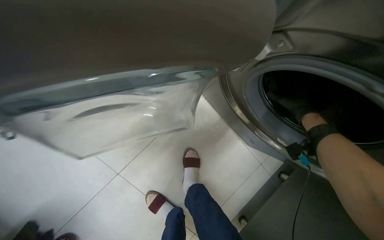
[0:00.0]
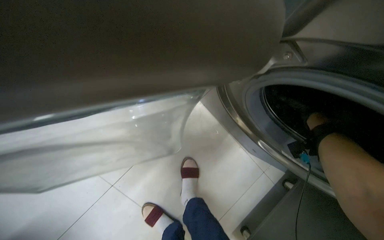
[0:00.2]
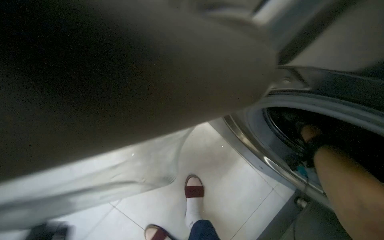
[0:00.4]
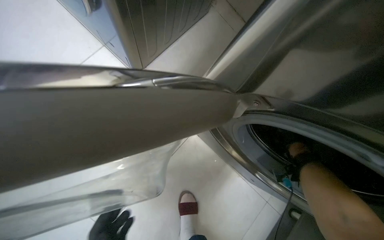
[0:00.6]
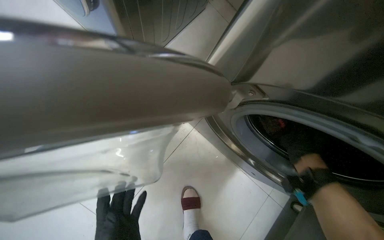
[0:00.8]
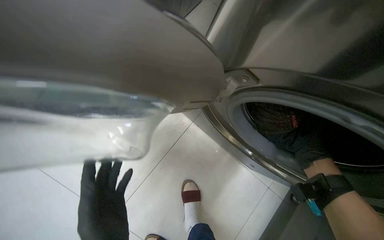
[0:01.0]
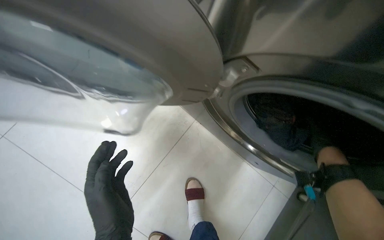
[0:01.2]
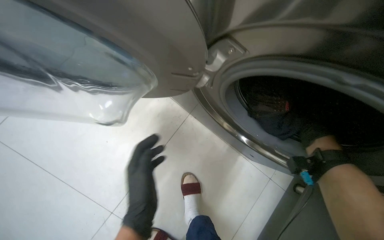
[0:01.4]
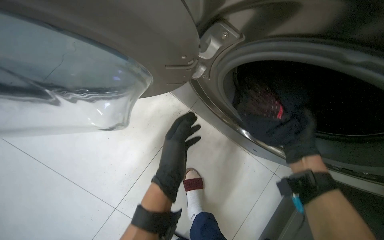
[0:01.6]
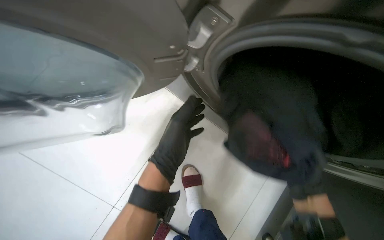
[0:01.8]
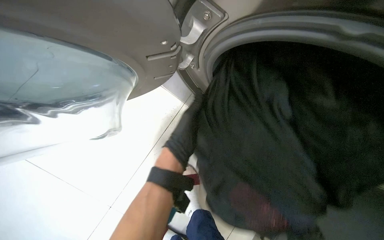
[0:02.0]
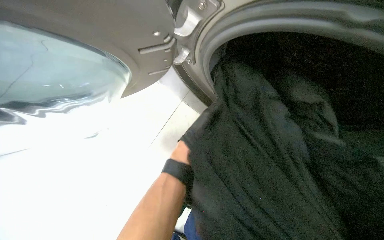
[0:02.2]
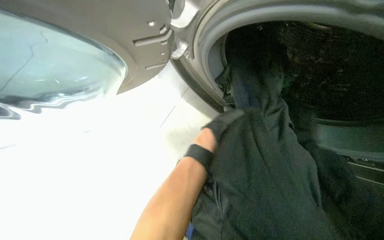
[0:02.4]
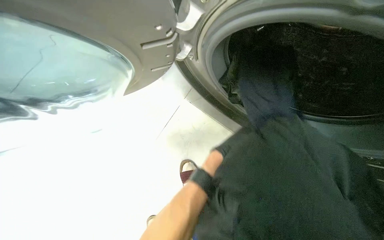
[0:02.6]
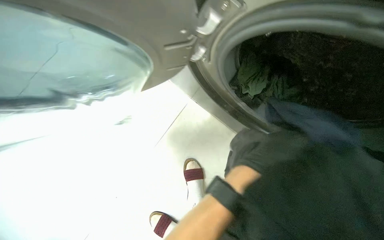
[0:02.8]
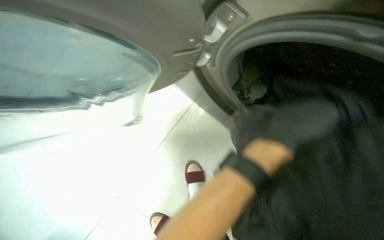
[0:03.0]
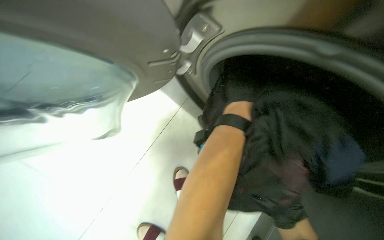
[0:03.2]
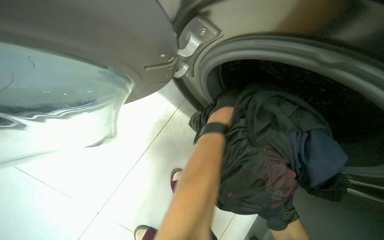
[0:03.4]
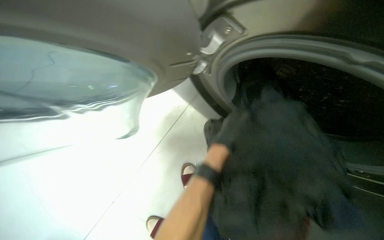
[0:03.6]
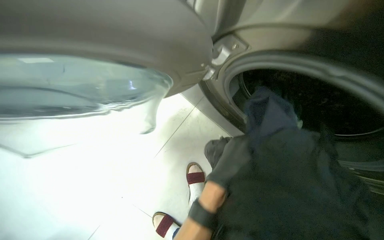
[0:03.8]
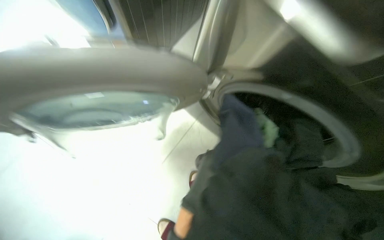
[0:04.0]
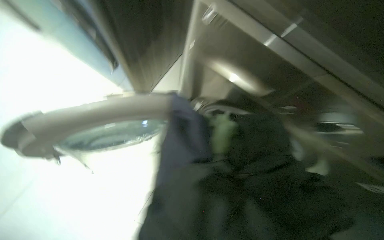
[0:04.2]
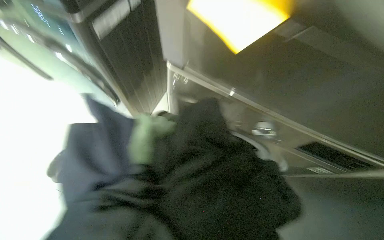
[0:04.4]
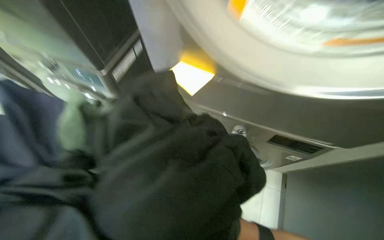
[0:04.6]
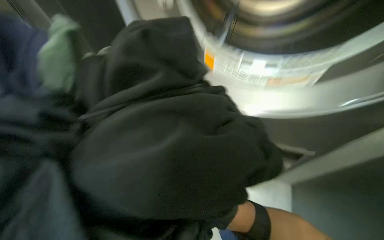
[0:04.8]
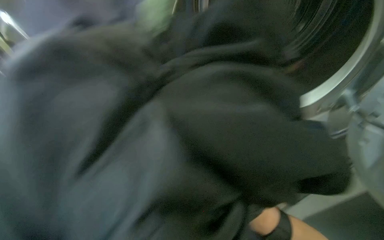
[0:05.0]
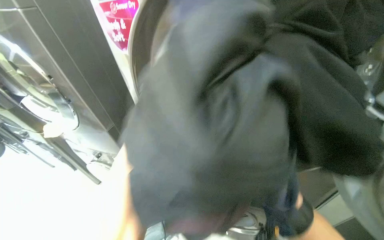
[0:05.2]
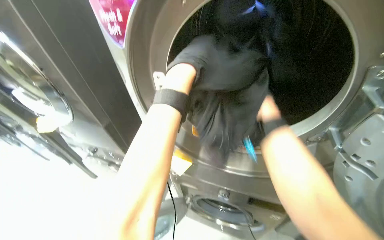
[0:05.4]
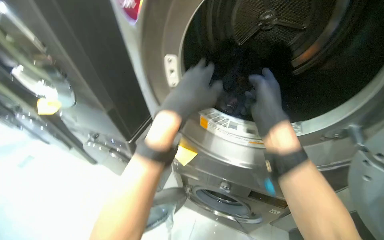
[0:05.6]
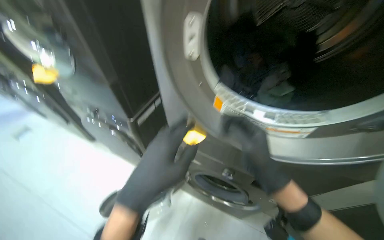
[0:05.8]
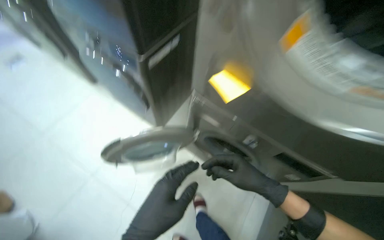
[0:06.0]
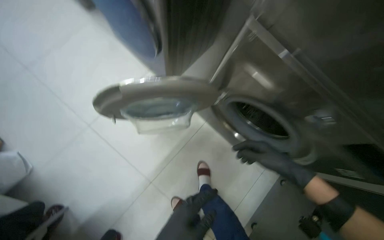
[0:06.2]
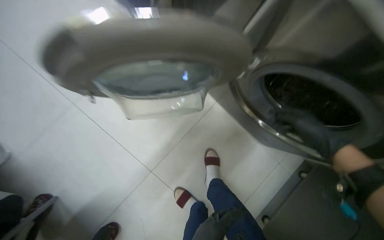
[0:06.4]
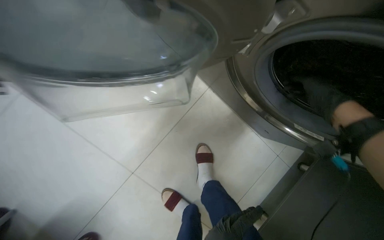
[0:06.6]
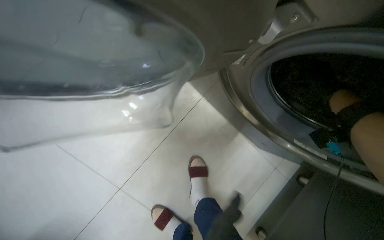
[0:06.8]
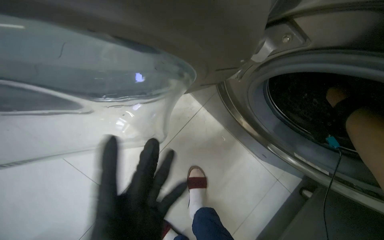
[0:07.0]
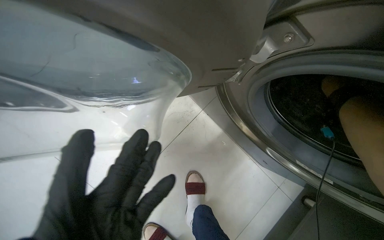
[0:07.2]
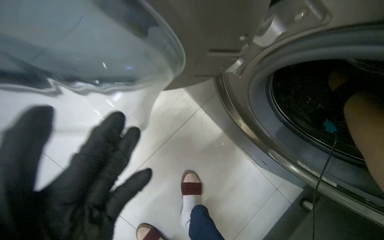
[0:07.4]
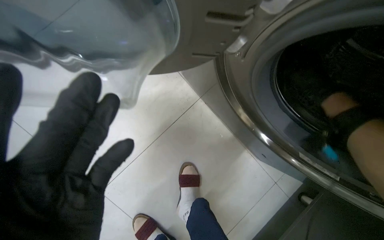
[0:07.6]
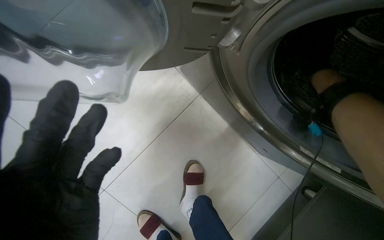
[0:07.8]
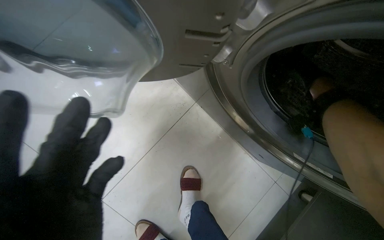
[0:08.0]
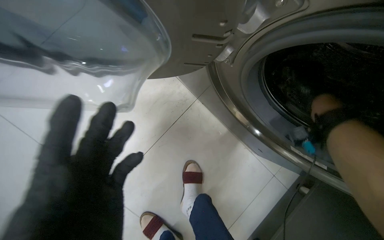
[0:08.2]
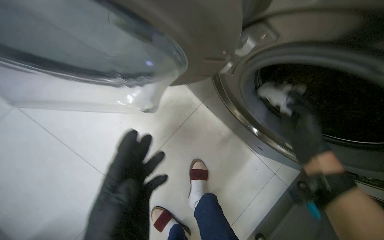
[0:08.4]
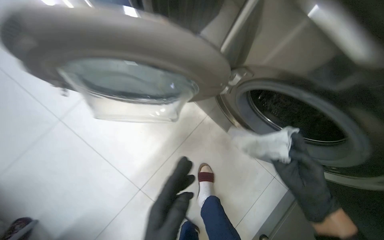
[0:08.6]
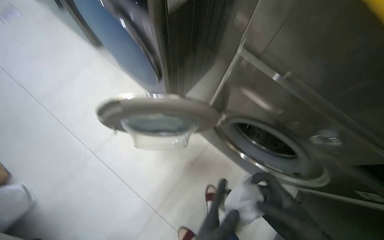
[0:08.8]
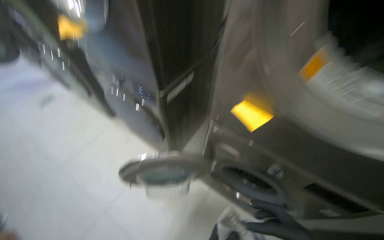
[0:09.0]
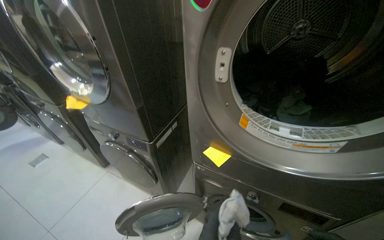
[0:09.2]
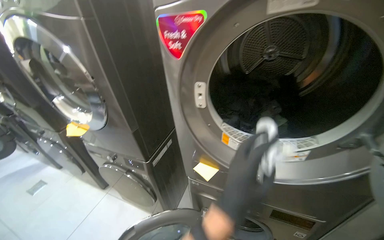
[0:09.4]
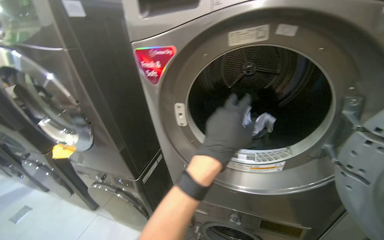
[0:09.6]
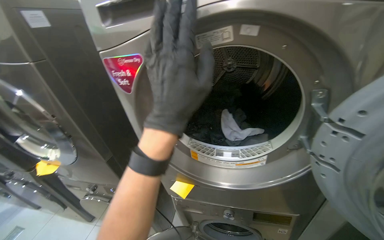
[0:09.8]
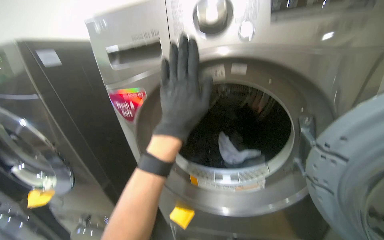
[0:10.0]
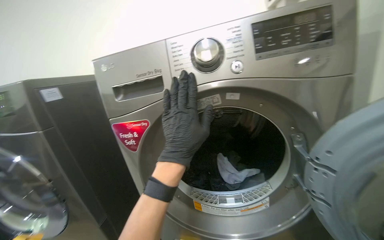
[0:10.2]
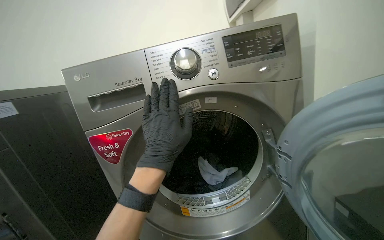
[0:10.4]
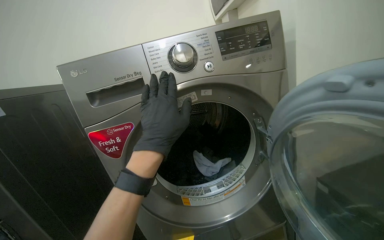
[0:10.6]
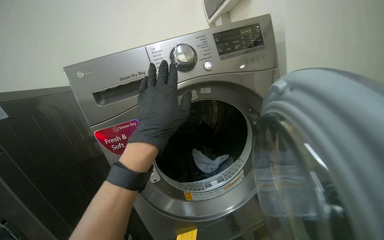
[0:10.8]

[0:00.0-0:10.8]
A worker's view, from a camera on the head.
Job: managing laundry.
The whole recording: Loading and setting laundry machines. The worker loads clothes into dryers, unloads clothes from washing machines, and sets the dryer programs.
0:00.0 to 0:01.6: The right hand goes nearer and farther, about 15 cm each way, reversing 2 times.
0:01.6 to 0:03.0: The left hand travels to the right and up the picture by some 20 cm, and moves about 25 cm farther from the camera and comes back.
0:03.0 to 0:04.6: The camera travels about 40 cm. The camera sweeps to the right, by roughly 20 degrees.
0:06.2 to 0:07.8: The camera travels some 50 cm.
0:07.8 to 0:09.2: The head travels roughly 80 cm. The camera pitches upward, by approximately 55 degrees.
0:09.2 to 0:10.8: The wearer's head swings approximately 40 degrees to the right. The view tips upward by about 25 degrees.

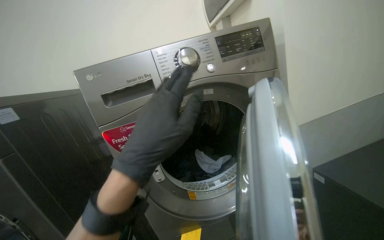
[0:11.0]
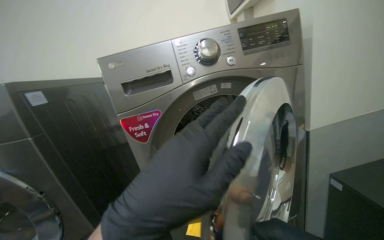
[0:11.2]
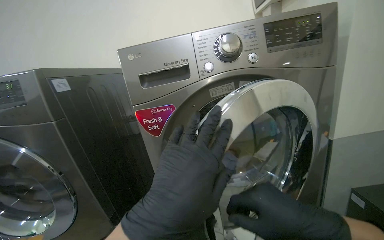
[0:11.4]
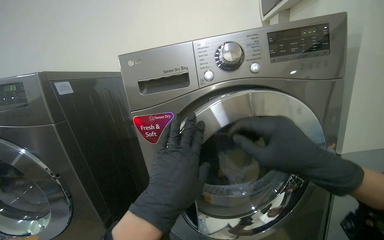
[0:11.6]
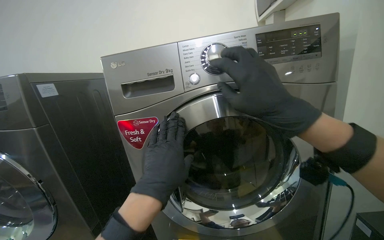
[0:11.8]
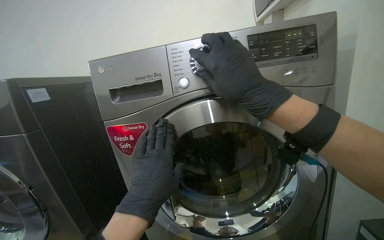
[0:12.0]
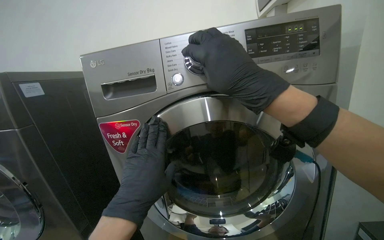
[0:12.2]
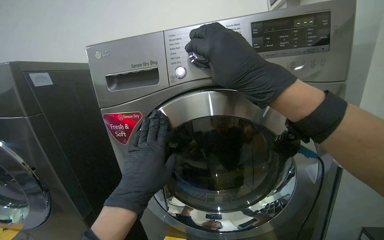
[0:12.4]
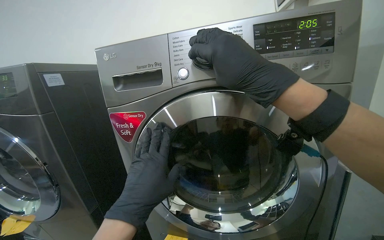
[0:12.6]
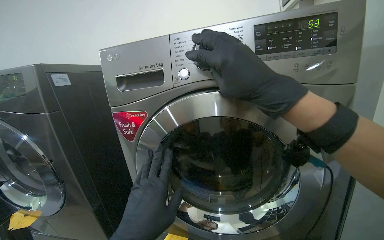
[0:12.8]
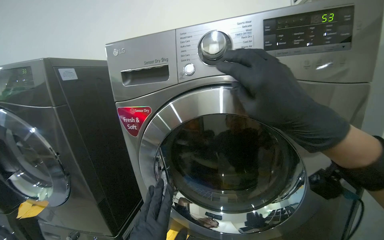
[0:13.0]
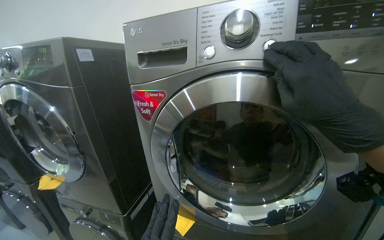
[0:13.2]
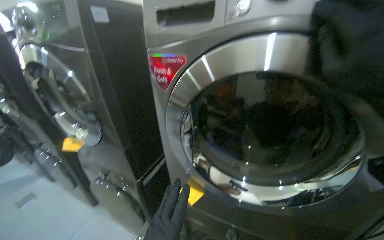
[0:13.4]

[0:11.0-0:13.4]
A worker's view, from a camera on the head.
Job: managing laundry.
The whole recording: Loading and setting laundry machines. The worker loads clothes into dryers, unloads clothes from washing machines, and sets the dryer programs.
0:11.0 to 0:12.2: The wearer looks about 20 degrees further to the left. The left hand is displaced farther from the camera and down the picture by approximately 15 cm.
0:12.2 to 0:13.4: The head turns to the left by roughly 20 degrees. The camera pitches downward, by some 15 degrees.

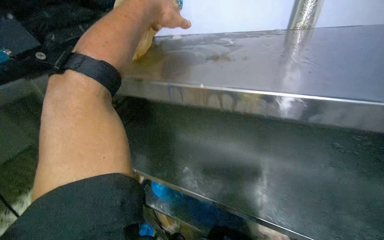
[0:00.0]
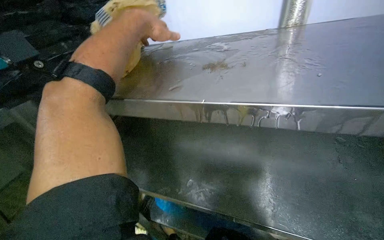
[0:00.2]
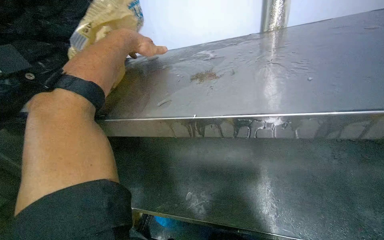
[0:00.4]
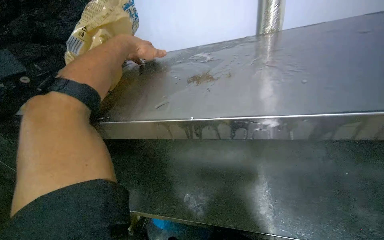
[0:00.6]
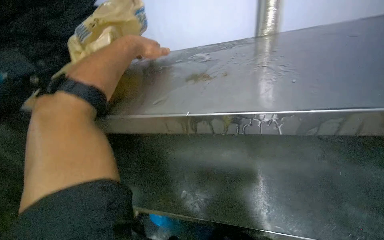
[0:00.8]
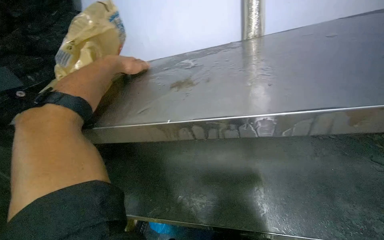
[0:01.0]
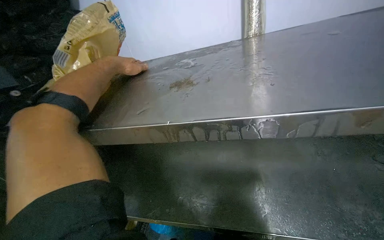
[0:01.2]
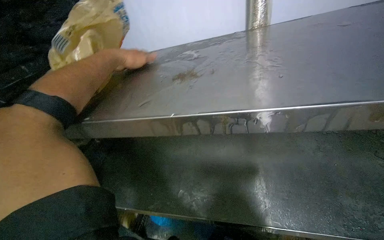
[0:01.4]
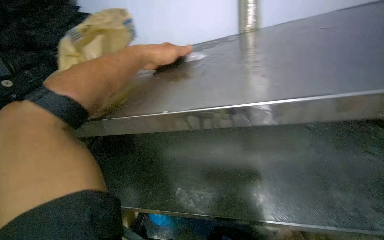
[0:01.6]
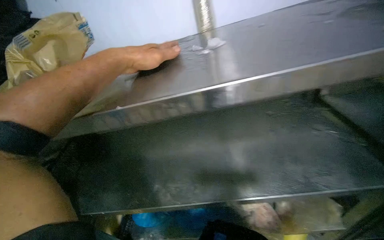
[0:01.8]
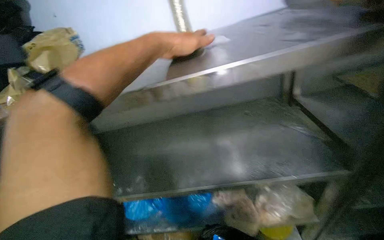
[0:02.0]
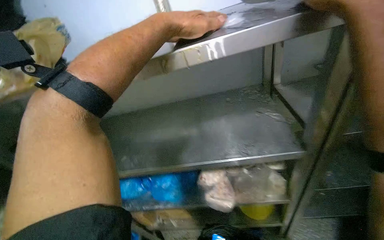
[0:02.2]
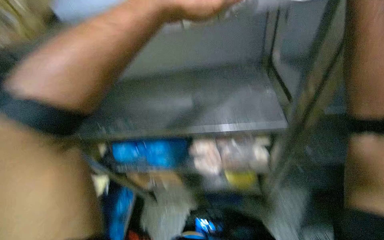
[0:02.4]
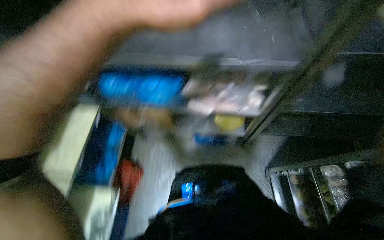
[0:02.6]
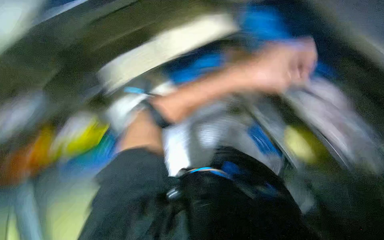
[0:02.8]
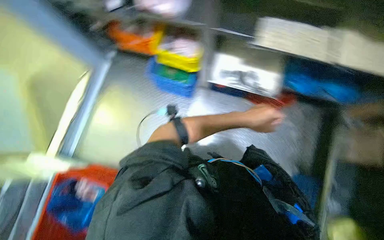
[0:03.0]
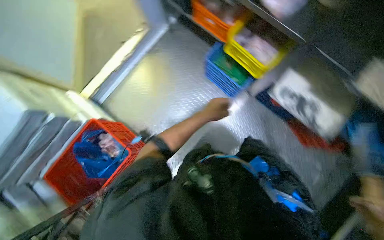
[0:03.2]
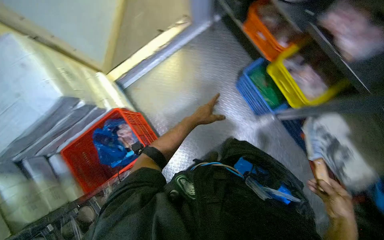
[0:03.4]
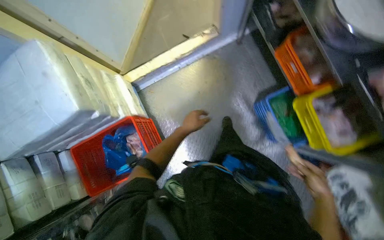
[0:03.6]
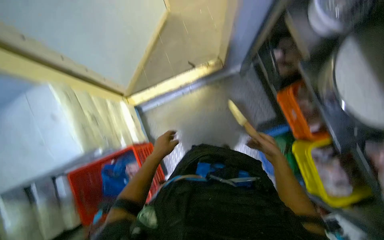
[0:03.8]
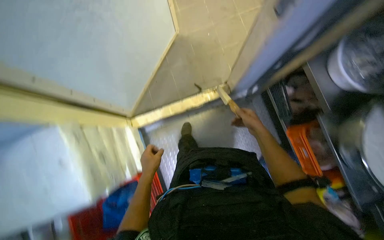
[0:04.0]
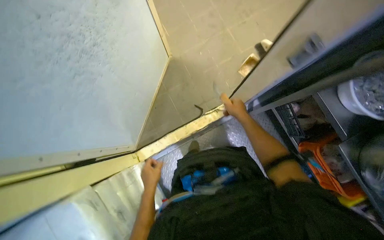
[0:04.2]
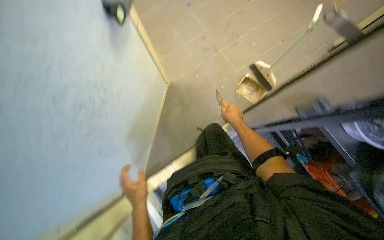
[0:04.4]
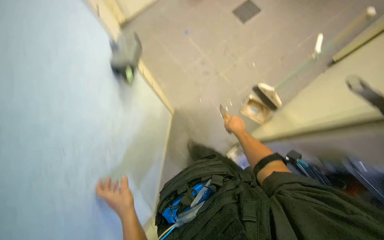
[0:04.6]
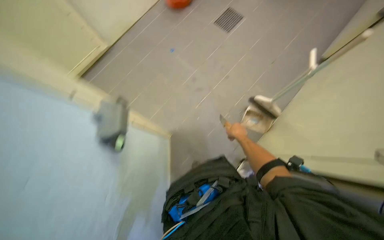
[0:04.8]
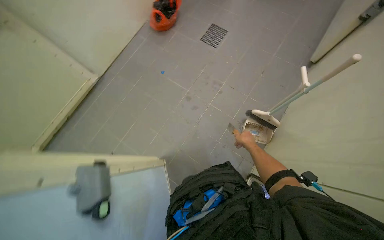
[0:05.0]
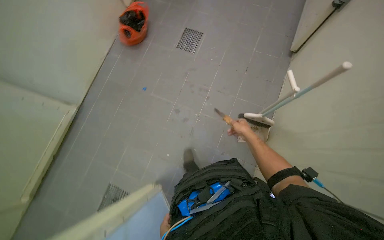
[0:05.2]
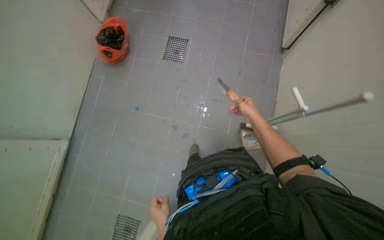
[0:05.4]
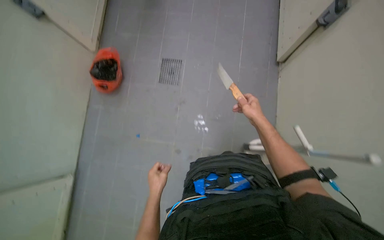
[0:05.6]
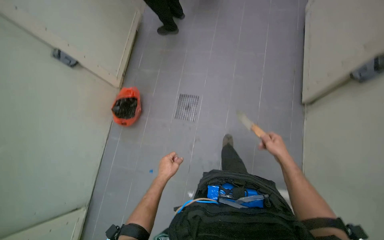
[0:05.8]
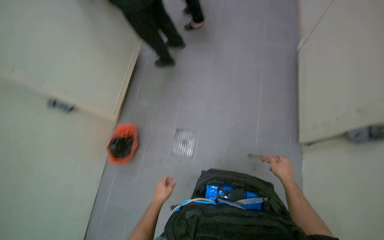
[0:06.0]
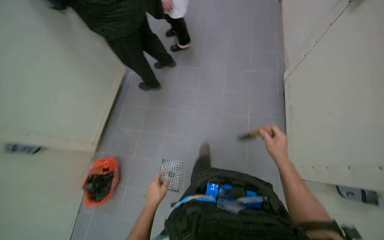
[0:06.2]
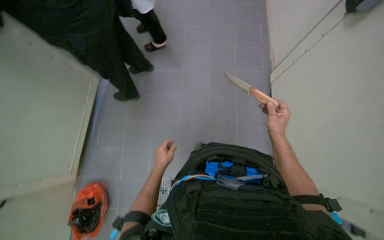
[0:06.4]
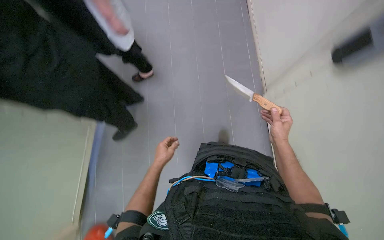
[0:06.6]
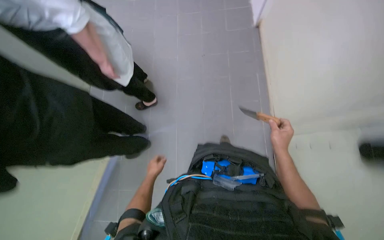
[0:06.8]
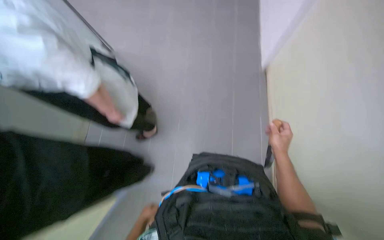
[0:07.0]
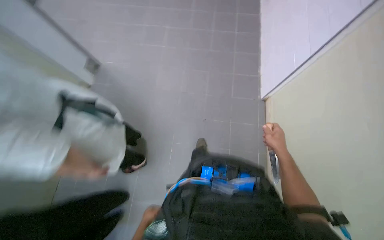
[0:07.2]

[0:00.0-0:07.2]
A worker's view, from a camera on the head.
Job: wiping surfaces.
The whole recording: Cleaning shelves in cold storage. The worker scrapes ice and wipes down metal shelves in the cold storage room.
0:00.0 to 0:01.4: The left hand heads farther from the camera, covering roughly 20 cm.
0:01.4 to 0:02.8: The camera pitches downward, by roughly 40 degrees.
0:02.8 to 0:04.4: The camera travels approximately 1 m.
0:04.4 to 0:05.8: The camera travels approximately 1.5 m. Everything in view rotates roughly 45 degrees counterclockwise.
0:05.8 to 0:07.2: The head travels roughly 50 cm.
